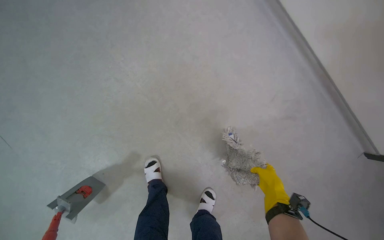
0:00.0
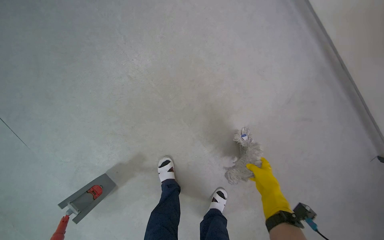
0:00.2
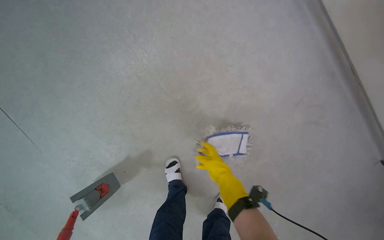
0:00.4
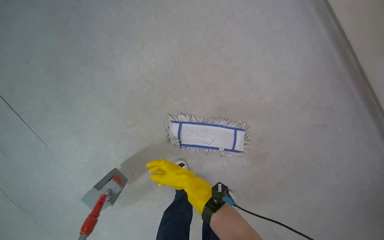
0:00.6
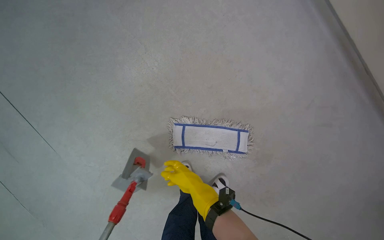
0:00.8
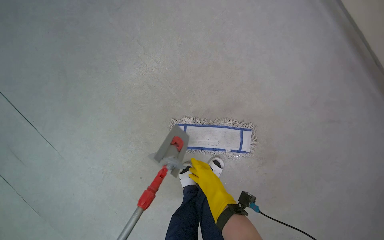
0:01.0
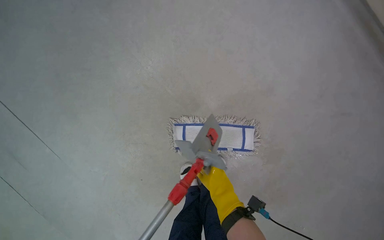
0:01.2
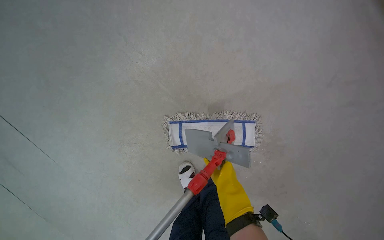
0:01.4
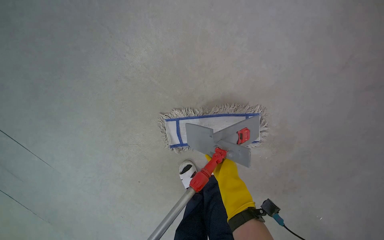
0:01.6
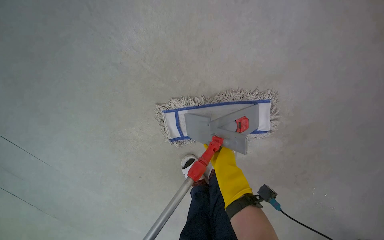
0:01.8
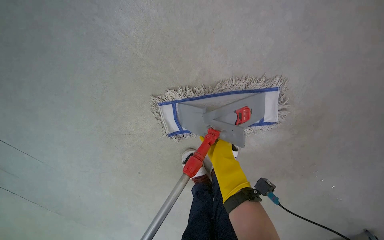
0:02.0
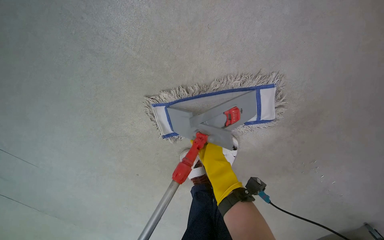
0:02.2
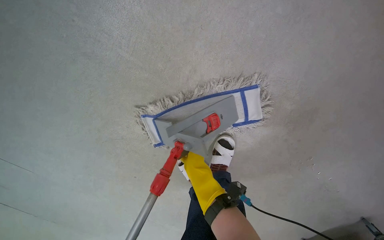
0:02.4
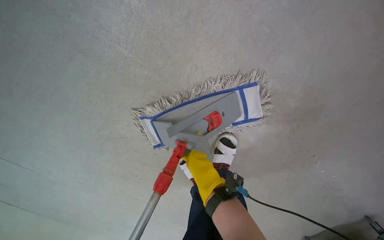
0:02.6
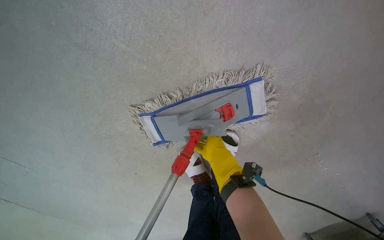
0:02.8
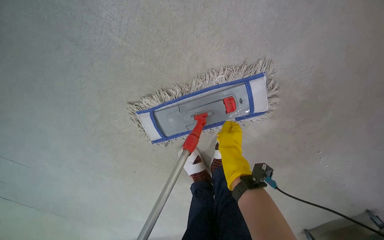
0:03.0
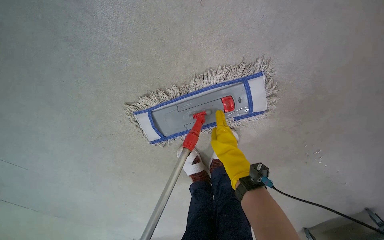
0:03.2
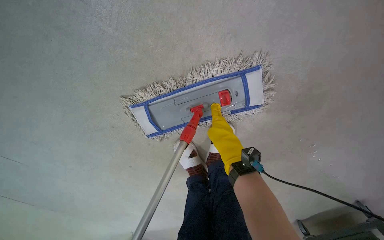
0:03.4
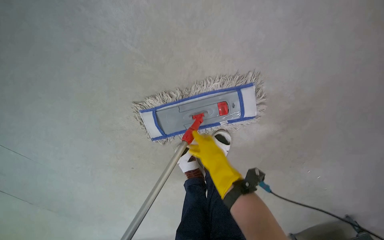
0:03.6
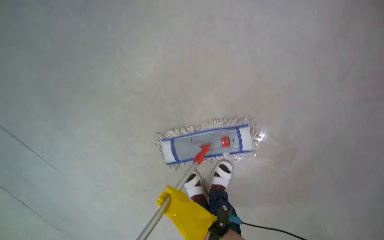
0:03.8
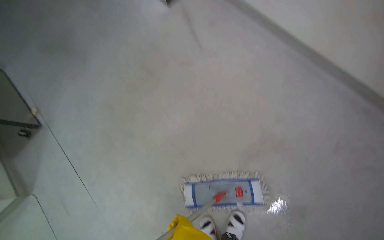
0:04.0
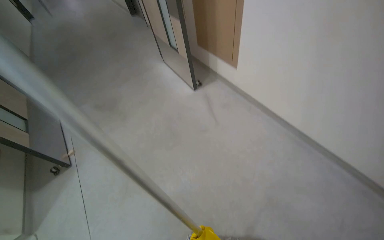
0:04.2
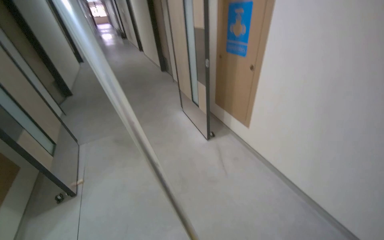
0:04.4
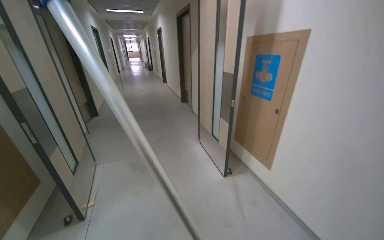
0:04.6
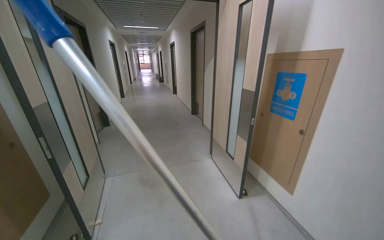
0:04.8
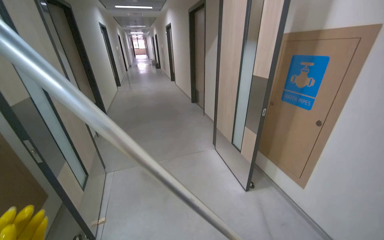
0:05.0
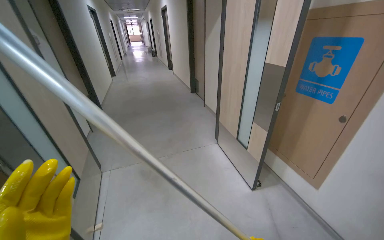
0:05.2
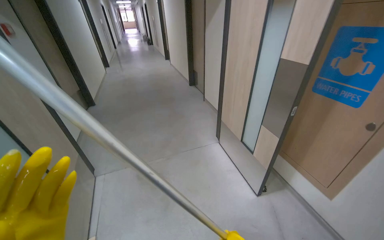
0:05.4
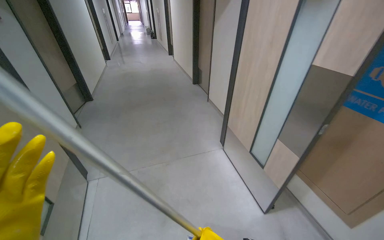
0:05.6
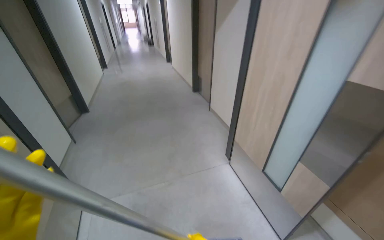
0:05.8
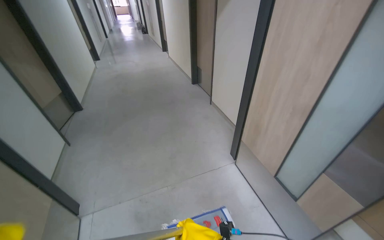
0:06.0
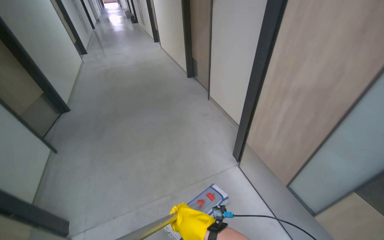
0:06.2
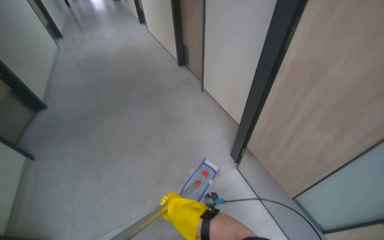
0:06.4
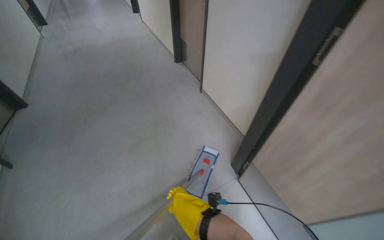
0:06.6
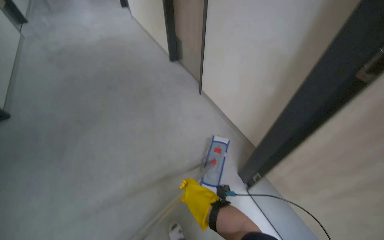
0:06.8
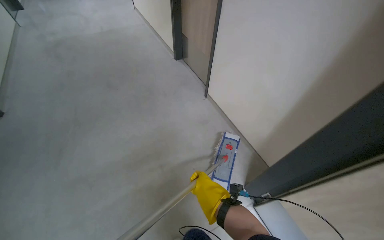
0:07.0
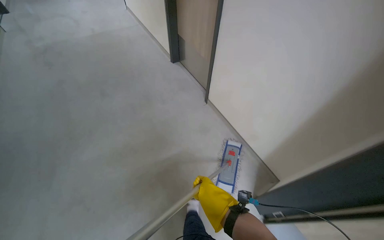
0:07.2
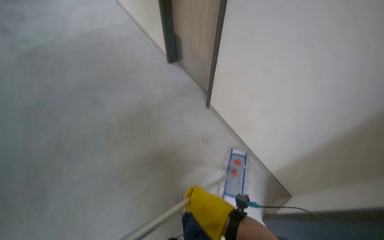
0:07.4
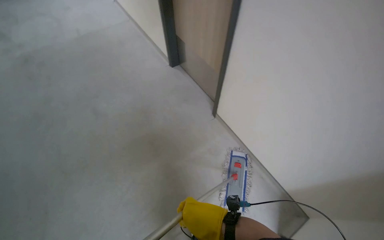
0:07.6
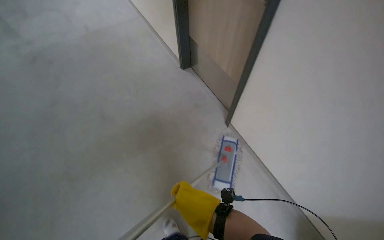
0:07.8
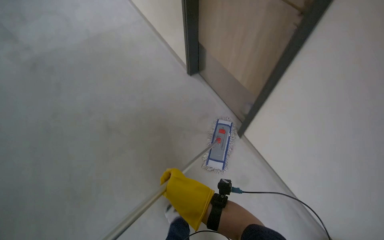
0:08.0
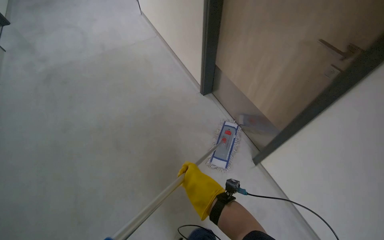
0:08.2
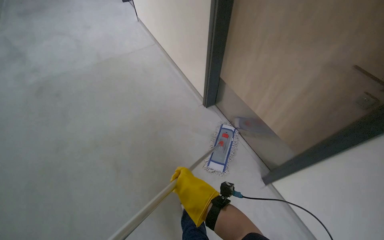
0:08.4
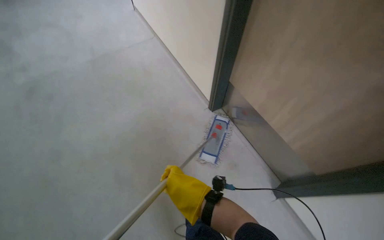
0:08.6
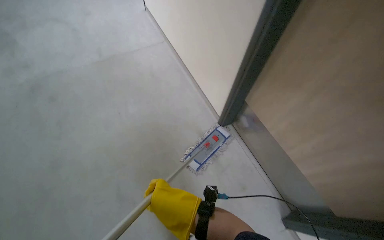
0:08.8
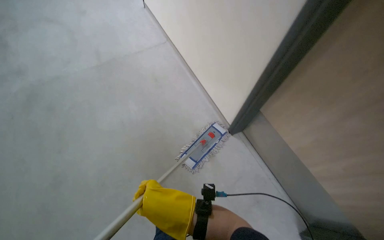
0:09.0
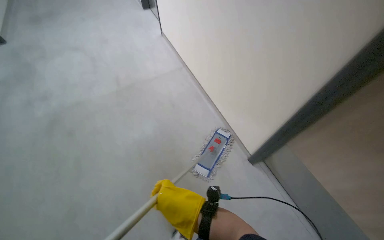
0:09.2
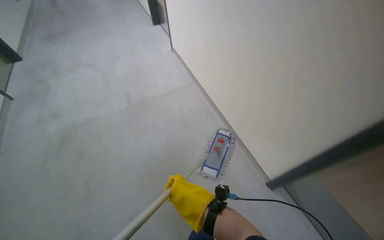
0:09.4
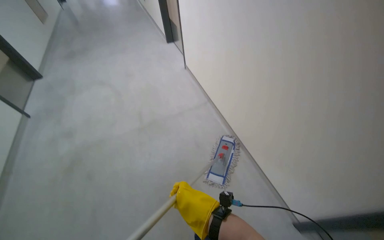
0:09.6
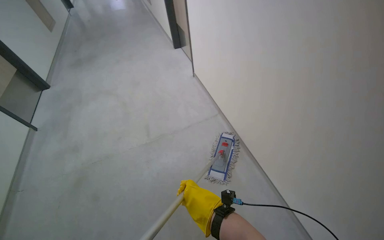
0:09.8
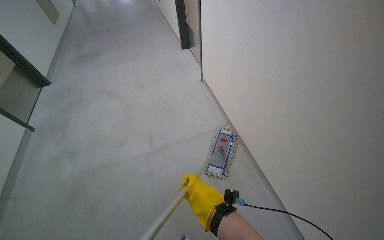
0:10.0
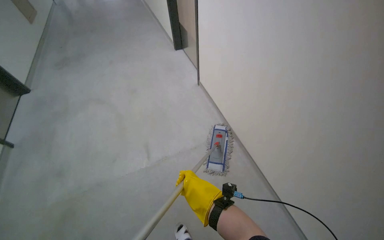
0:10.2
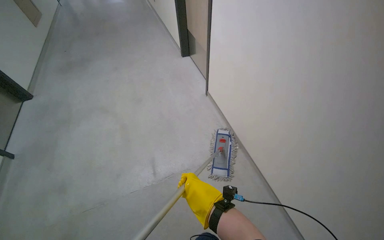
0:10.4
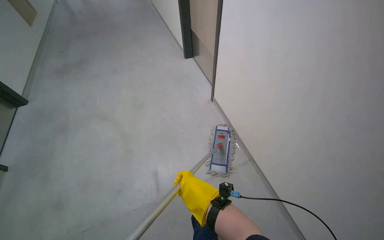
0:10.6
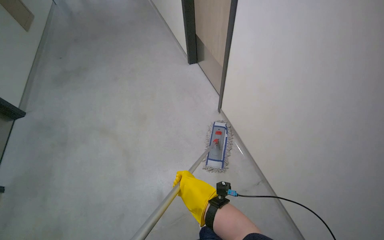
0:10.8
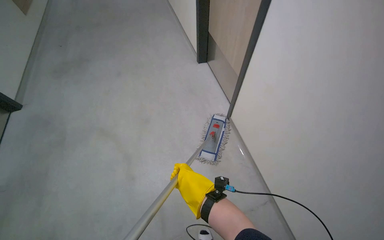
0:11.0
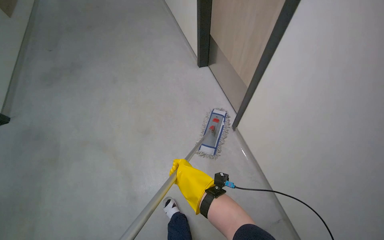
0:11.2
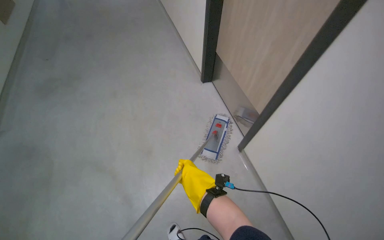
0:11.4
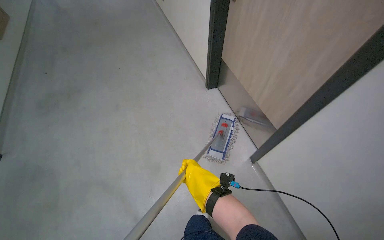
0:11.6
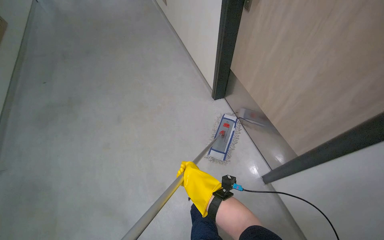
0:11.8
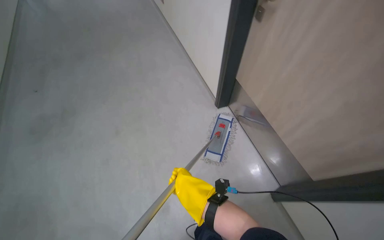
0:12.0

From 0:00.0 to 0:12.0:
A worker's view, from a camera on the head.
Job: mopping floor.
The whole recording: Mopping hallway floor. The worker mops the hallway floor, wringing out the mop head and moving the cleaning cart as needed.
From 0:00.0 to 0:01.6: The right hand heads farther from the camera, covering approximately 40 cm, and goes to the left and returns, roughly 50 cm each way.
From 0:01.6 to 0:03.0: The view tips downward by approximately 15 degrees. The right hand heads up the picture, covering some 10 cm.
From 0:04.4 to 0:06.0: The head travels some 1.5 m.
From 0:06.0 to 0:07.6: The head travels roughly 1 m. The camera sweeps to the right, by some 15 degrees.
From 0:09.0 to 0:10.4: The right hand travels farther from the camera by about 10 cm.

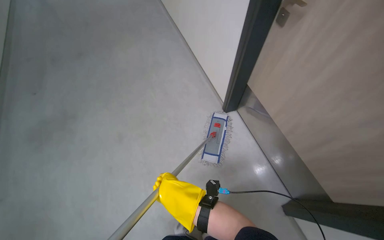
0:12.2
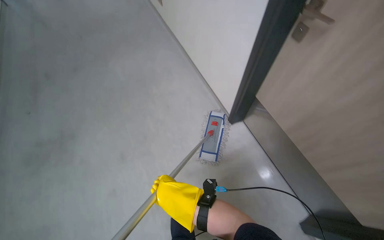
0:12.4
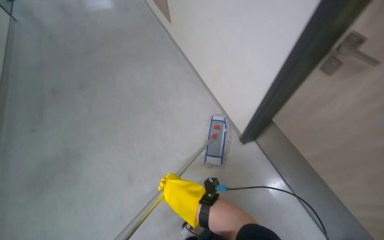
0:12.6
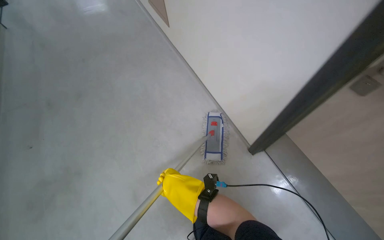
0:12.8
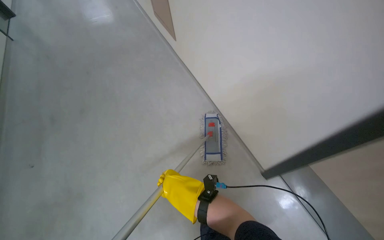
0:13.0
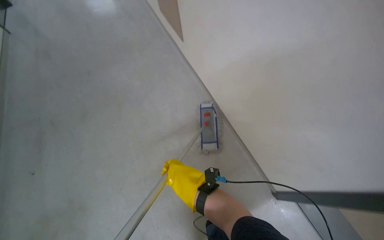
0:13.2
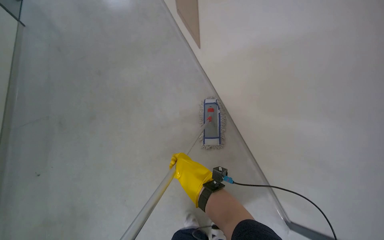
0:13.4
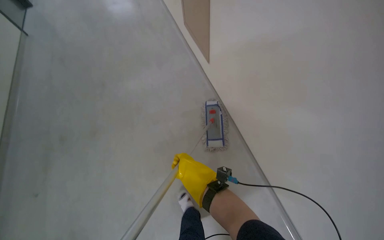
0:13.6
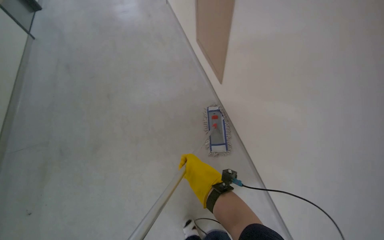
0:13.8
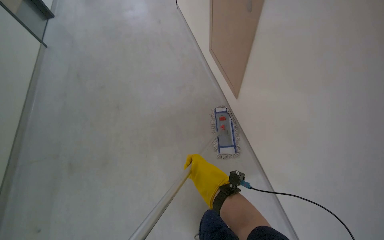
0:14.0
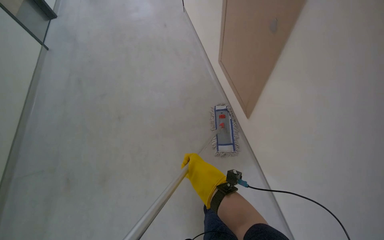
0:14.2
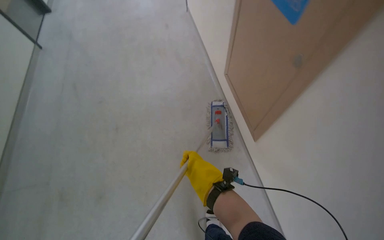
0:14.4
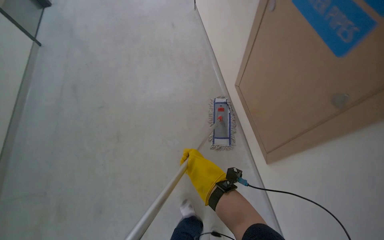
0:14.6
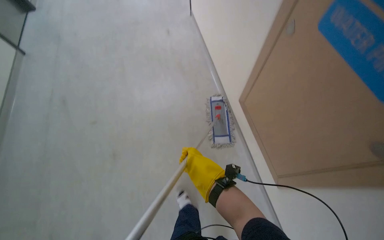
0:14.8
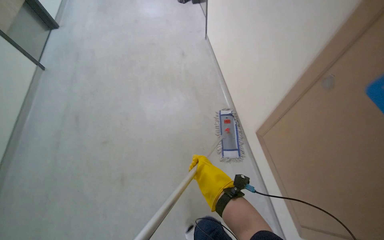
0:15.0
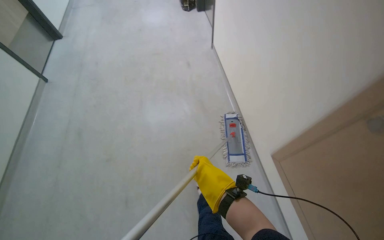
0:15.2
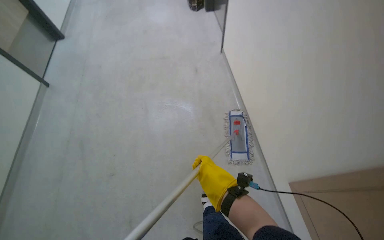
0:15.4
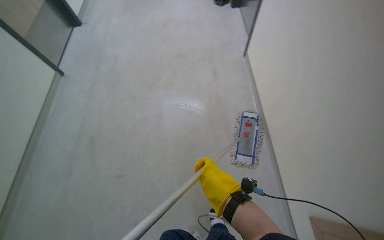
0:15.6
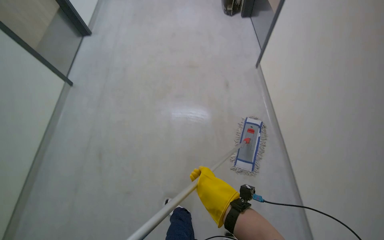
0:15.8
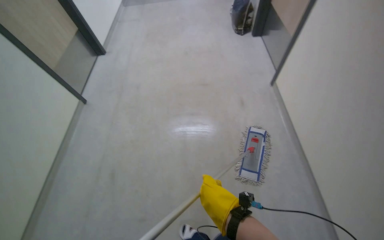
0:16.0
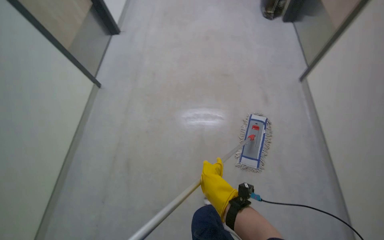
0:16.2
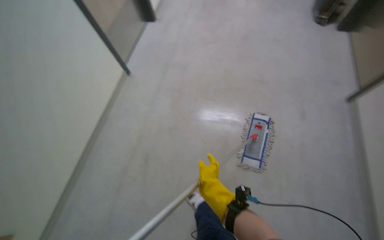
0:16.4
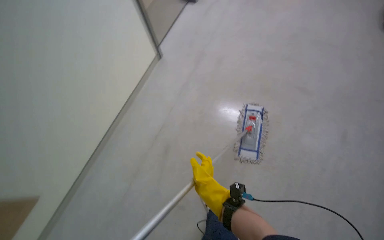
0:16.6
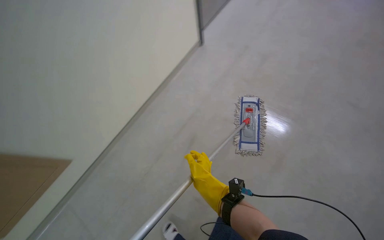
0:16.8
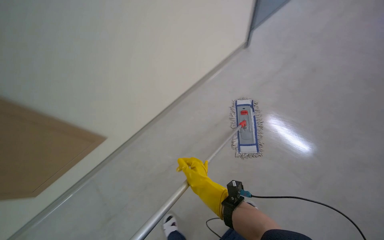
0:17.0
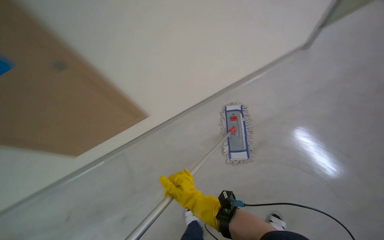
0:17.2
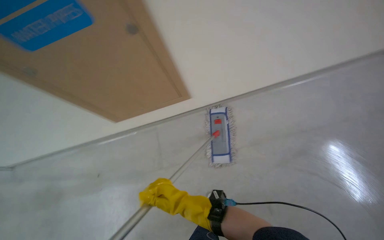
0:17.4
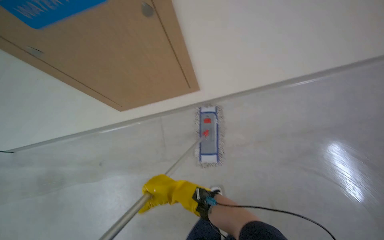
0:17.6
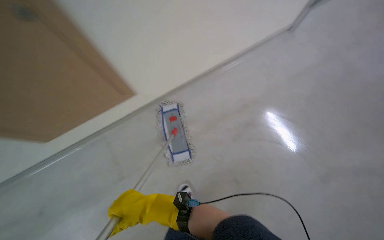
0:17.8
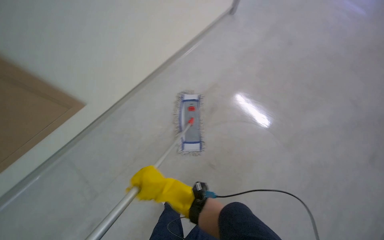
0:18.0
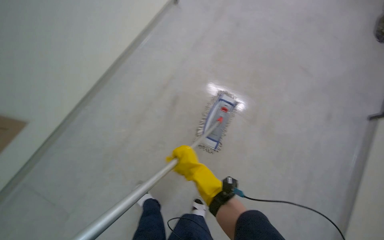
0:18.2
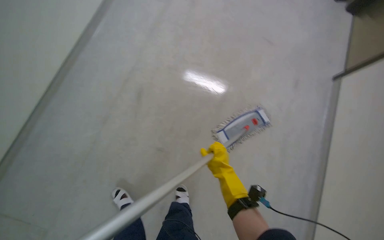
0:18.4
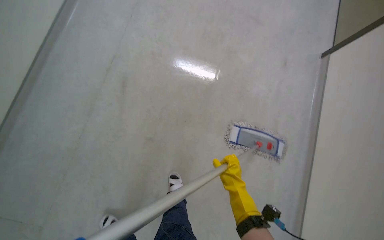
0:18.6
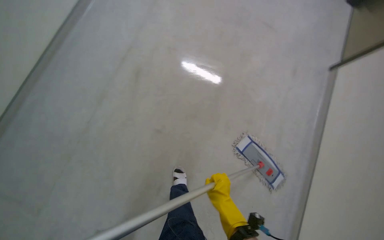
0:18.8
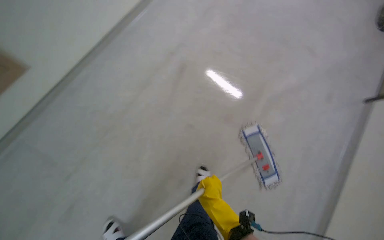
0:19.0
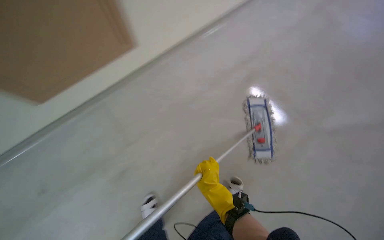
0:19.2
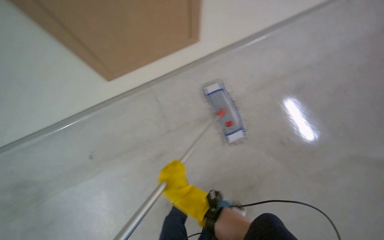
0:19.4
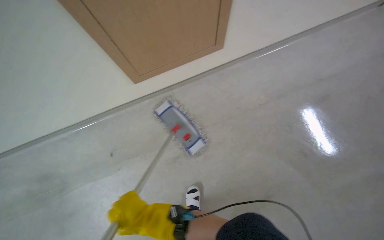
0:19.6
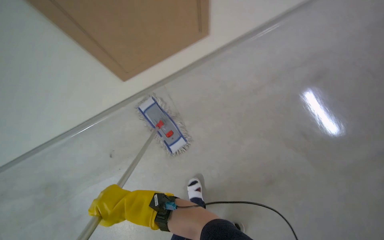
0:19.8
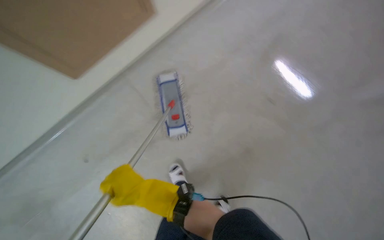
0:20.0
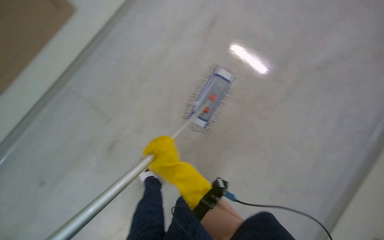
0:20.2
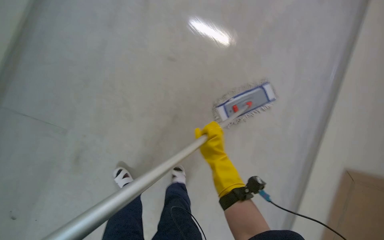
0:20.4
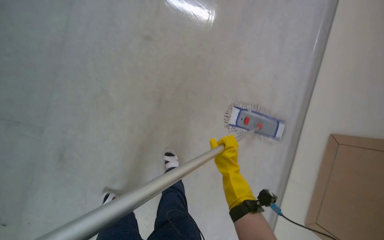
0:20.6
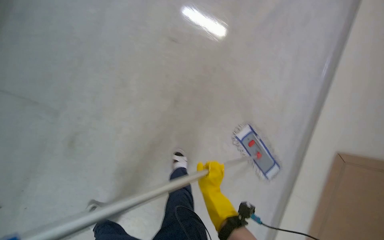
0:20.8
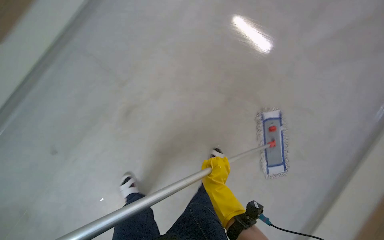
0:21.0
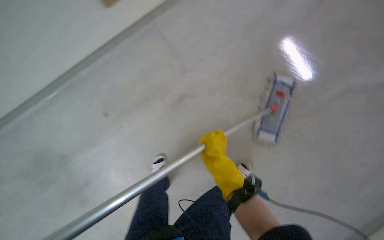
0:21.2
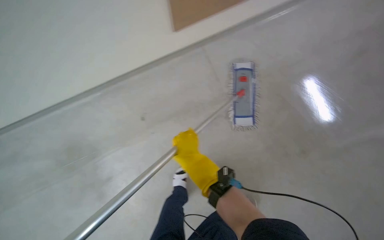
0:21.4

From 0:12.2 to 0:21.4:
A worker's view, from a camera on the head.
Job: mopping floor.
The whole recording: Mopping hallway floor. The worker mops the hallway floor, wringing out the mop head and moving the cleaning cart as needed.
From 0:15.2 to 0:16.8: The wearer's head swings approximately 20 degrees to the left.
From 0:16.8 to 0:18.4: The scene rotates clockwise by about 40 degrees.
